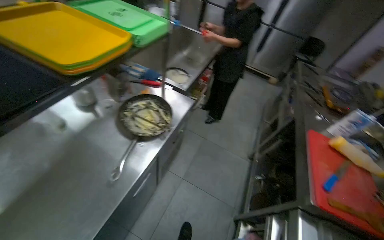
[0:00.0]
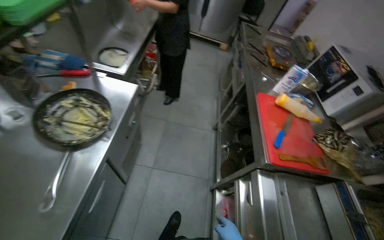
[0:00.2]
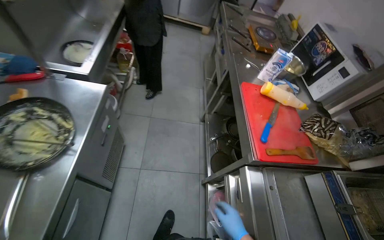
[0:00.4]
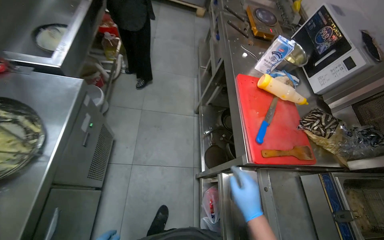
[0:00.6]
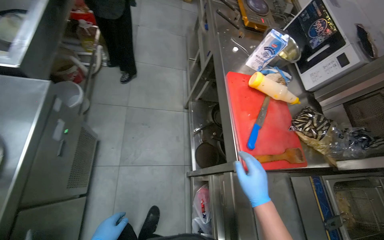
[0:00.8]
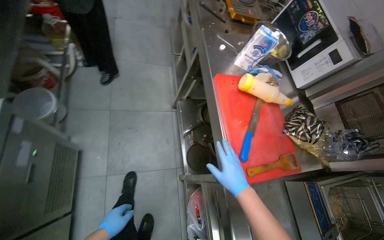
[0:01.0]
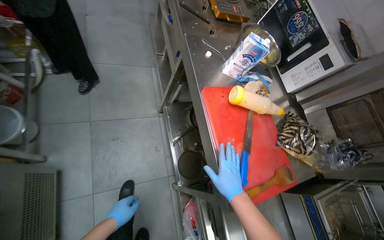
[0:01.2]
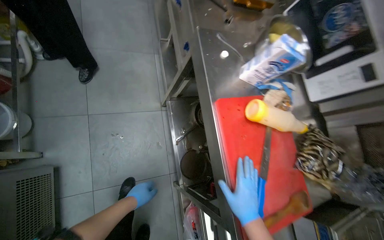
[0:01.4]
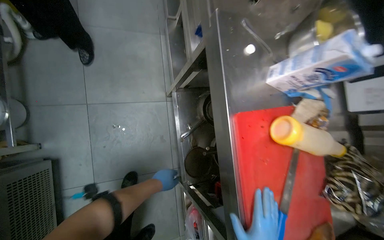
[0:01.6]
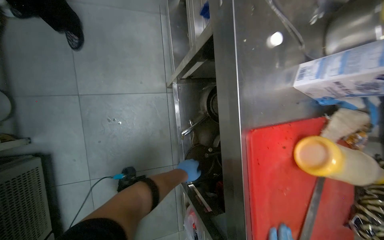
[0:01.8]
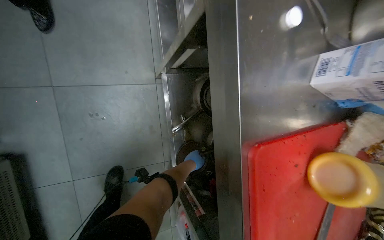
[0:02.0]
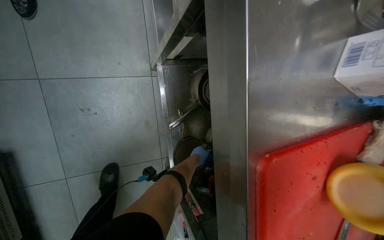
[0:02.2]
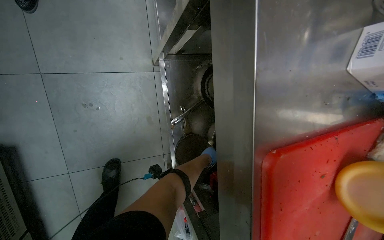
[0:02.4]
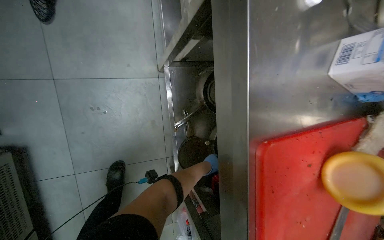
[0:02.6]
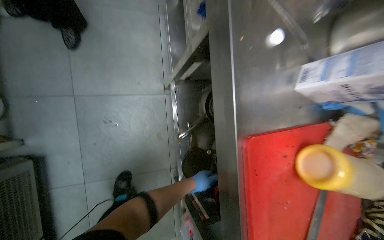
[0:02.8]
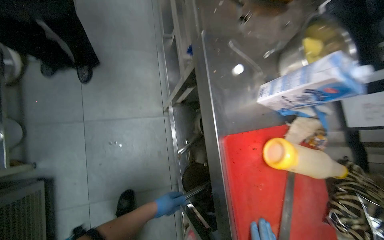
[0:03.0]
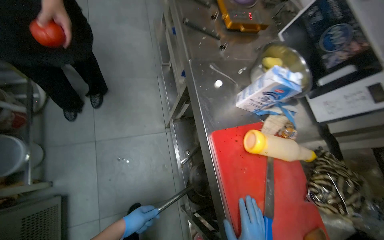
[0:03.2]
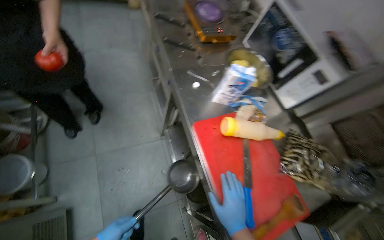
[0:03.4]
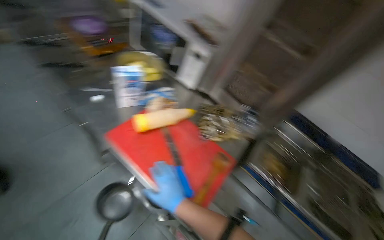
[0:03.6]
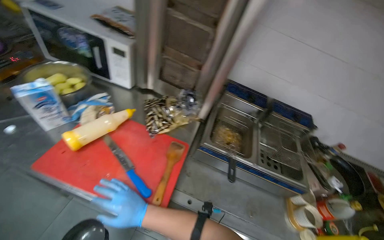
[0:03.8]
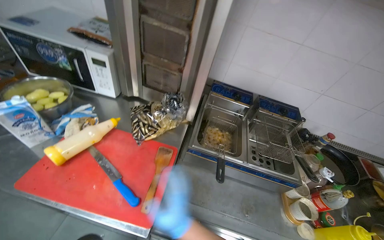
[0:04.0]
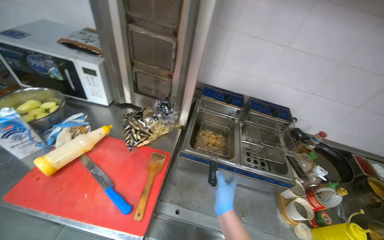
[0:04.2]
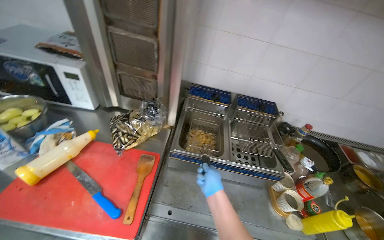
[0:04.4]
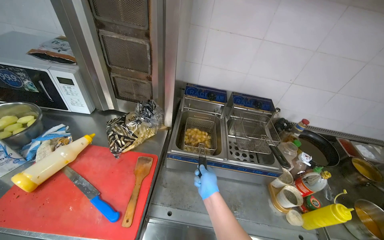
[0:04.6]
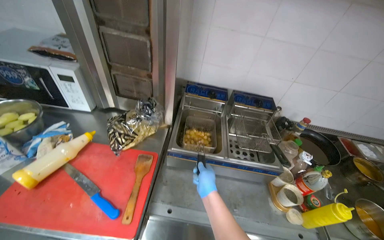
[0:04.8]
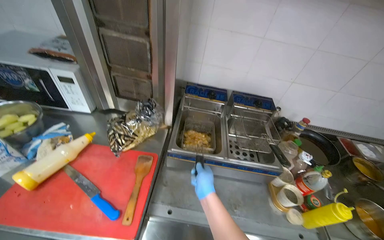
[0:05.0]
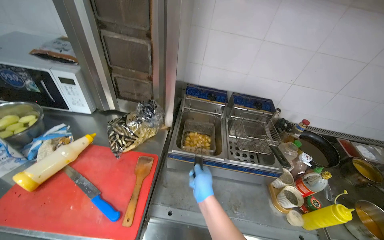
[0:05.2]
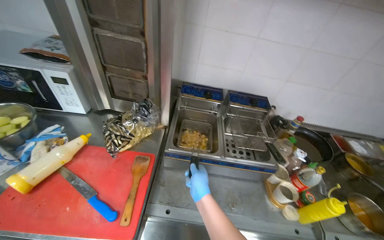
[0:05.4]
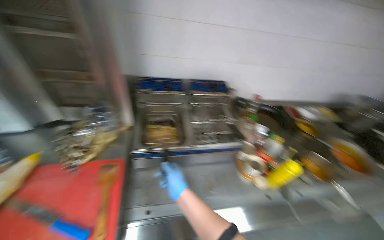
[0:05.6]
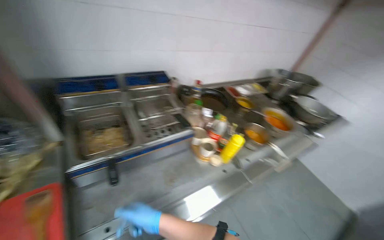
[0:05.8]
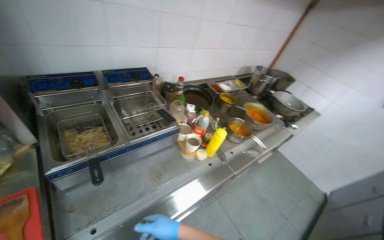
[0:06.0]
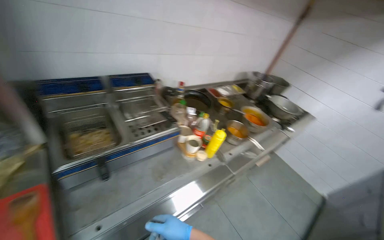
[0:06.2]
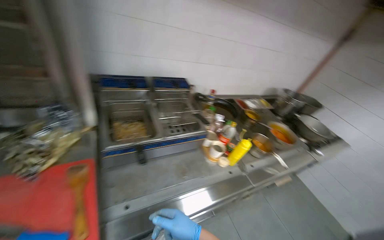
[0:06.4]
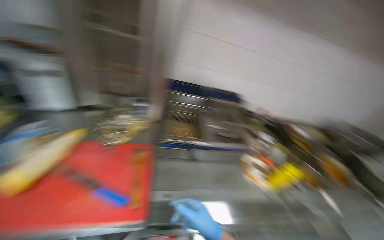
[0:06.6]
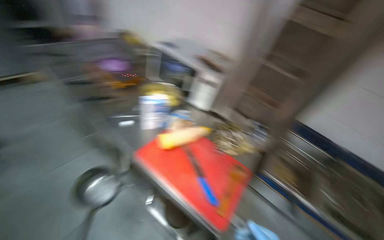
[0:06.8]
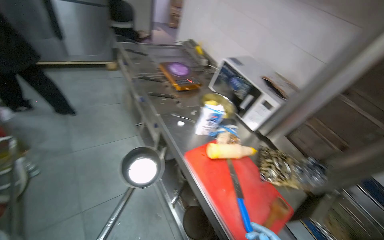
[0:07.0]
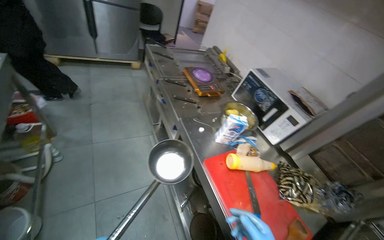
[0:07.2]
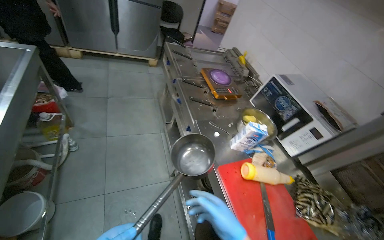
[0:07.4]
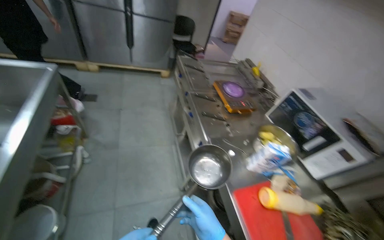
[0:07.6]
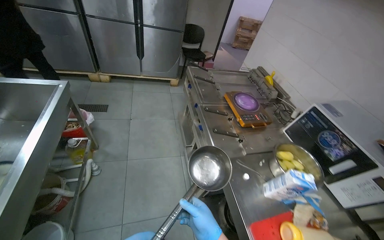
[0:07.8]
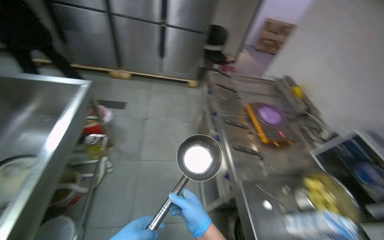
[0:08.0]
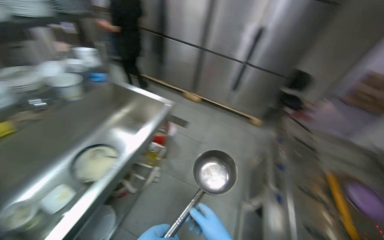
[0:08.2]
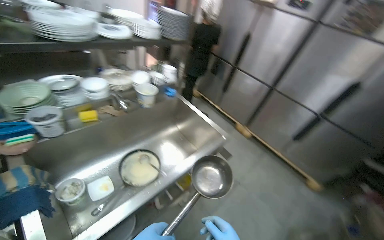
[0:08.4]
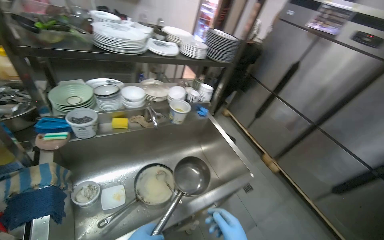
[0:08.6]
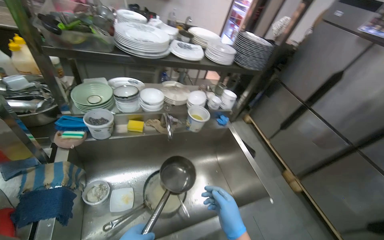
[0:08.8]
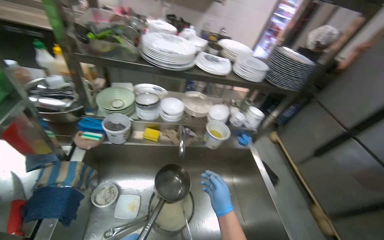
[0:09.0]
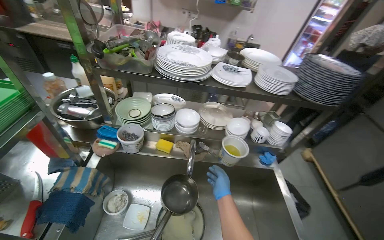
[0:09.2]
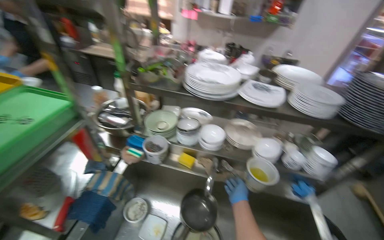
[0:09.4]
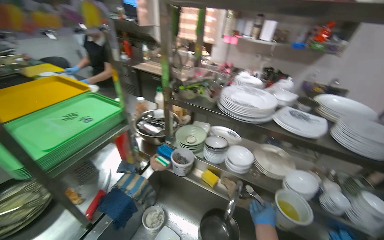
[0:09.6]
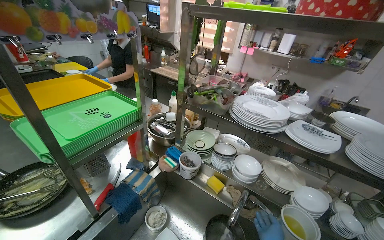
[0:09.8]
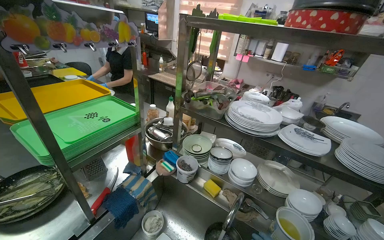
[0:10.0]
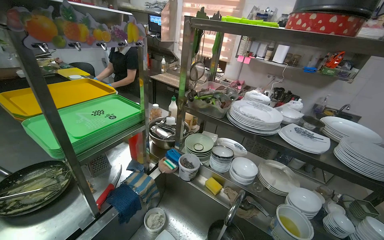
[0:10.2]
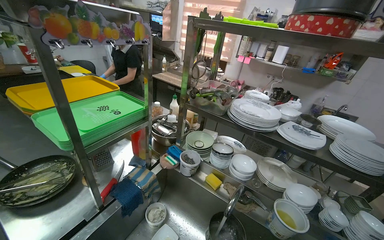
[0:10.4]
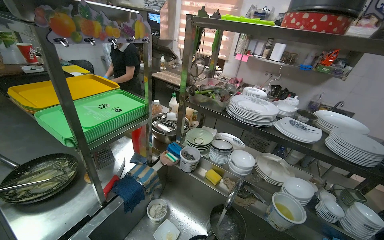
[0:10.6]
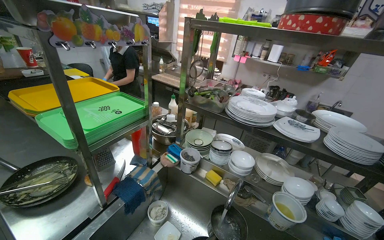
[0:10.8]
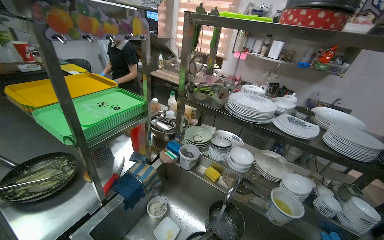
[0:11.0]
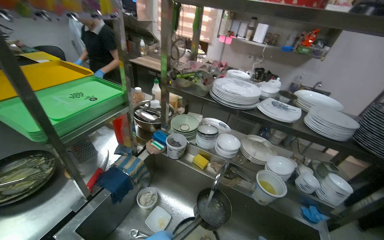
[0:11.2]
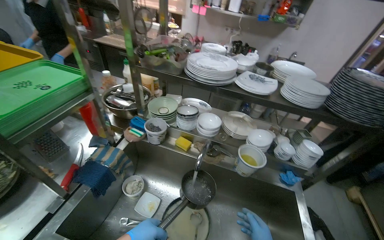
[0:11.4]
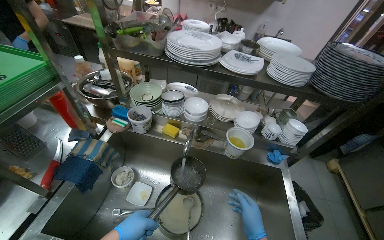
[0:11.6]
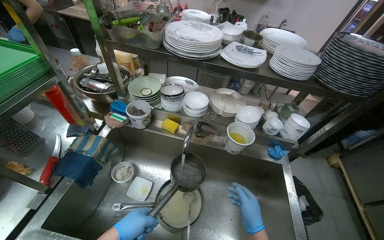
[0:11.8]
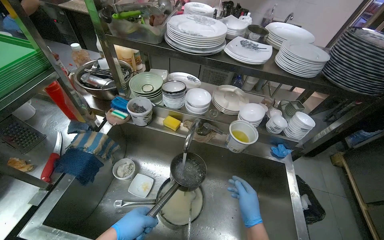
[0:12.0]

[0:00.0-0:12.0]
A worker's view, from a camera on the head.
Job: preparing food.
The whole recording: Preparing pot for heating water. The worker places a pan in the sink, then takes a ladle, fills it with water, and places it on a hot plate.
0.0 to 1.6 s: The wearer moves roughly 1 m. The wearer's head swings about 30 degrees to the right. The view tips downward by some 40 degrees.
1.6 to 3.0 s: The left hand travels farther from the camera and back again, some 35 cm each way.
3.0 to 4.4 s: The camera travels approximately 70 cm. The head turns to the right by roughly 70 degrees. The view tilts roughly 15 degrees upward.
4.4 to 6.0 s: The wearer's head swings approximately 45 degrees to the right.
6.0 to 7.6 s: The head travels approximately 70 cm. The head rotates about 105 degrees to the left. The view tilts roughly 25 degrees upward.
7.6 to 9.0 s: The camera is carried some 70 cm. The wearer looks some 95 degrees further to the left. The view tips upward by roughly 25 degrees.
9.0 to 10.4 s: The head rotates roughly 40 degrees to the left. The view tips upward by some 20 degrees.
10.4 to 12.0 s: The wearer's head swings about 20 degrees to the right. The wearer looks some 20 degrees further downward.

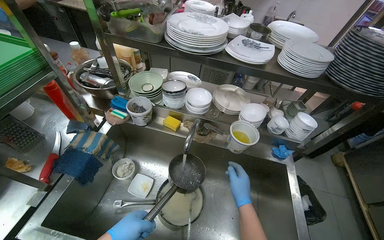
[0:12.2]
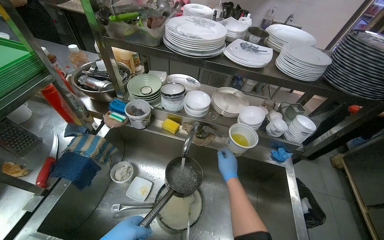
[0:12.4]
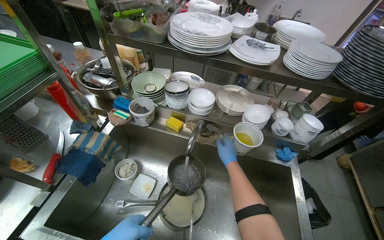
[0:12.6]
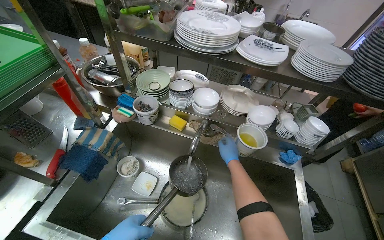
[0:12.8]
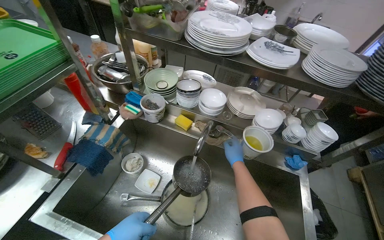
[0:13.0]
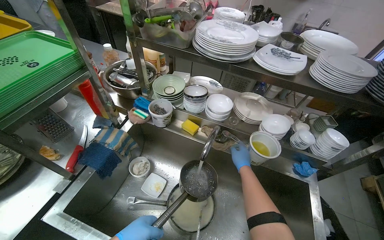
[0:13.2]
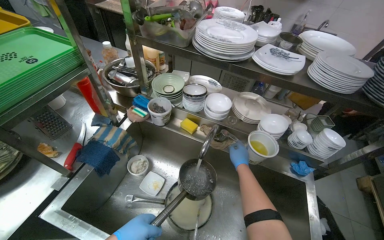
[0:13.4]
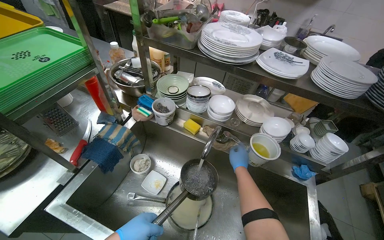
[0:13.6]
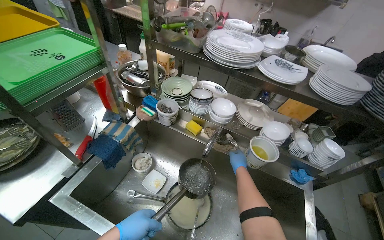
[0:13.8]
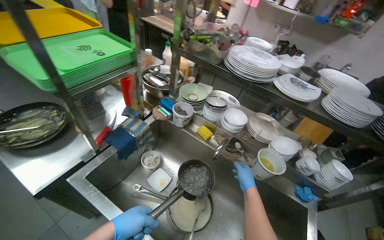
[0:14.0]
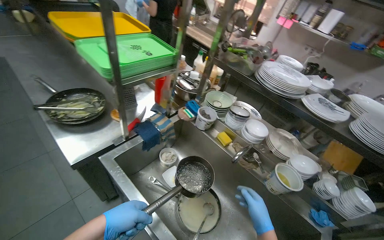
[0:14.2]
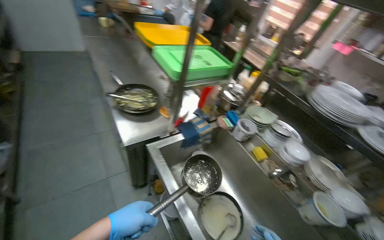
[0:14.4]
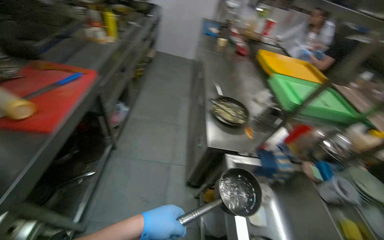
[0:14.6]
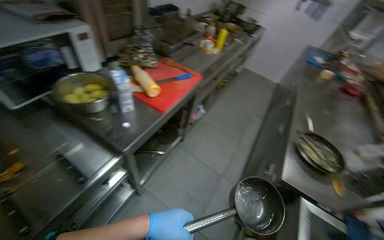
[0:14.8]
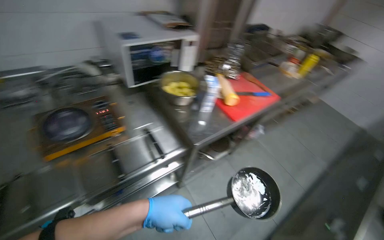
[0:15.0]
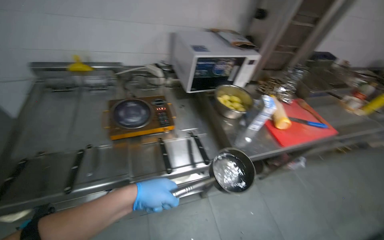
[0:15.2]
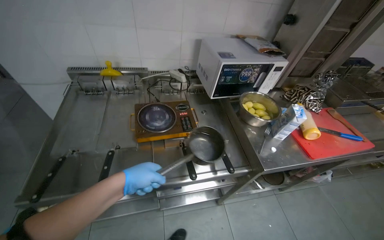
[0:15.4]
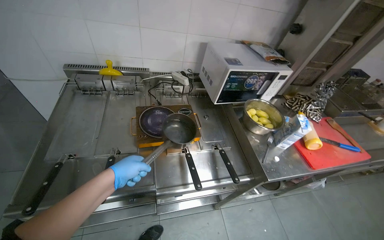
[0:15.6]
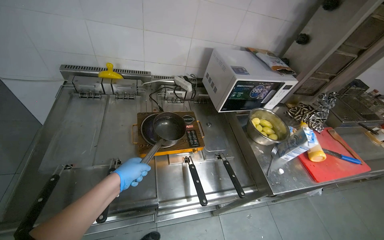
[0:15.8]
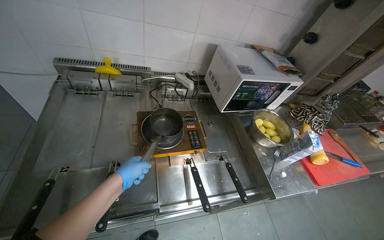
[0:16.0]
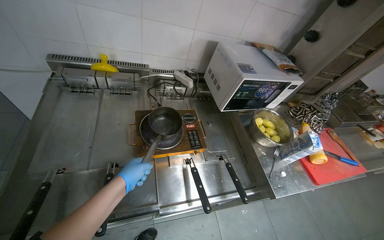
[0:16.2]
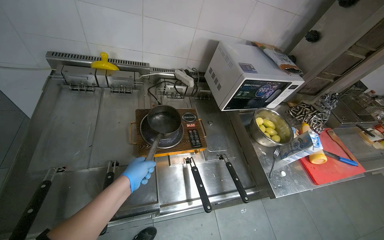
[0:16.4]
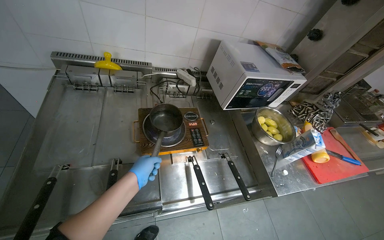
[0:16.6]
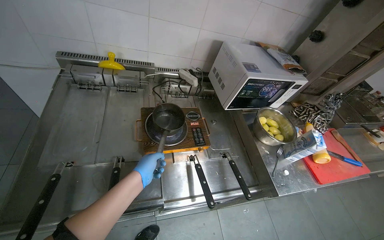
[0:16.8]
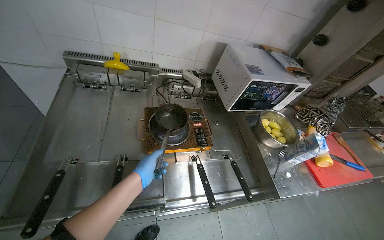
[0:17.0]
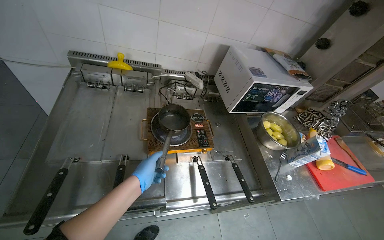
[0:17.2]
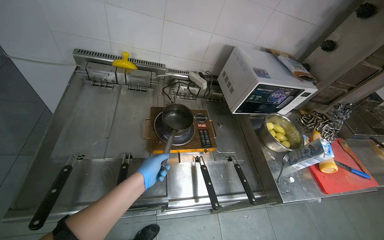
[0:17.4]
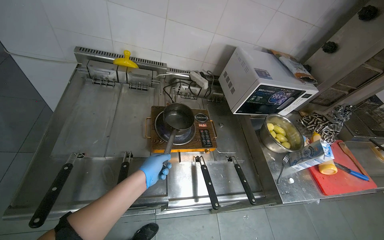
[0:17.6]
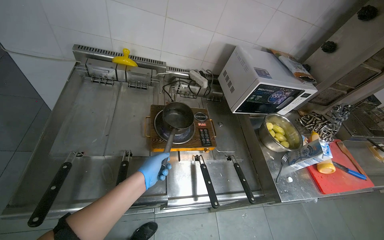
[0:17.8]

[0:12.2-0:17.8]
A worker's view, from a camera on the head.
Job: preparing food.
The whole recording: Preparing pot for heating water. The worker places a pan in the sink, then takes a ladle, fills it with water, and places it on a hot plate.
12.2 to 13.6 s: The right hand shifts approximately 15 cm up the picture and farther from the camera.
13.6 to 15.0 s: The camera travels approximately 80 cm. The head rotates about 120 degrees to the left. The view tips upward by about 25 degrees.
15.0 to 16.4 s: The left hand moves to the left, roughly 40 cm.

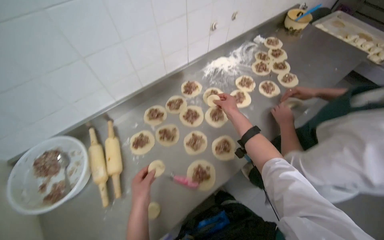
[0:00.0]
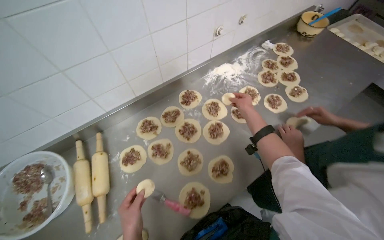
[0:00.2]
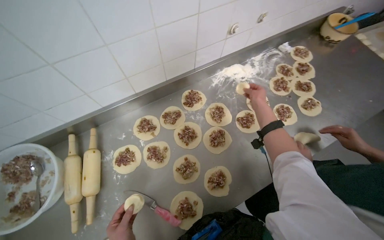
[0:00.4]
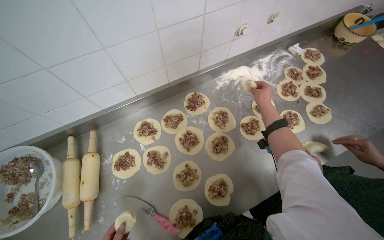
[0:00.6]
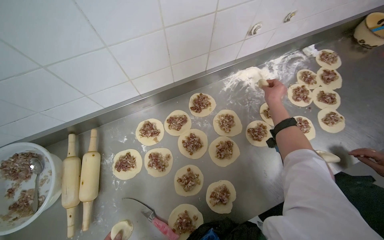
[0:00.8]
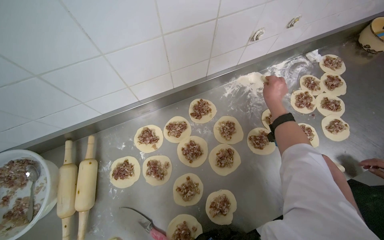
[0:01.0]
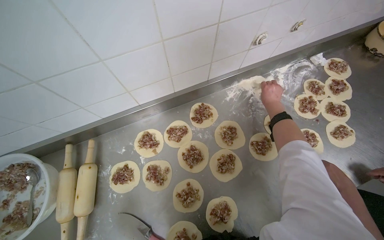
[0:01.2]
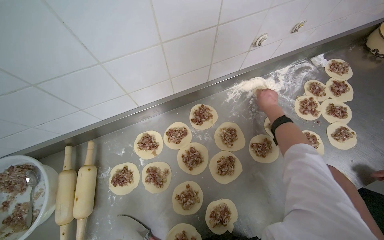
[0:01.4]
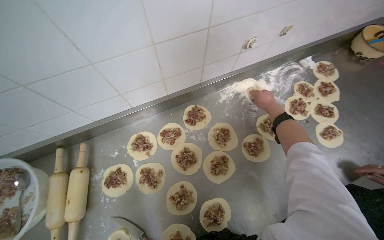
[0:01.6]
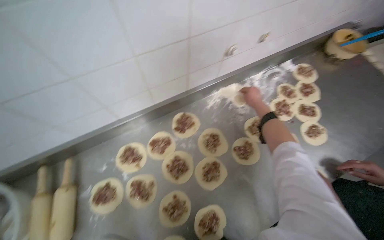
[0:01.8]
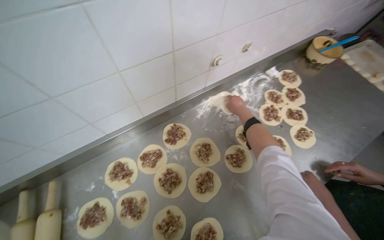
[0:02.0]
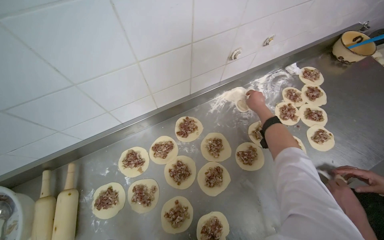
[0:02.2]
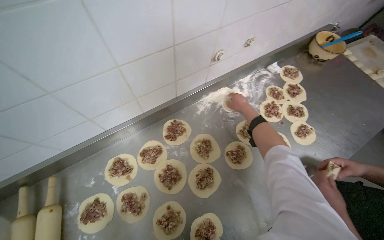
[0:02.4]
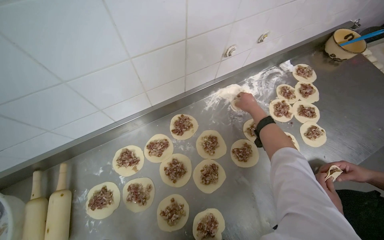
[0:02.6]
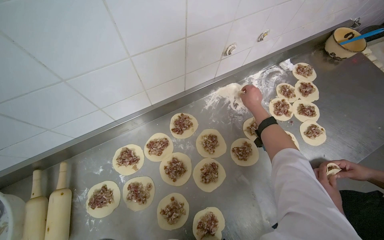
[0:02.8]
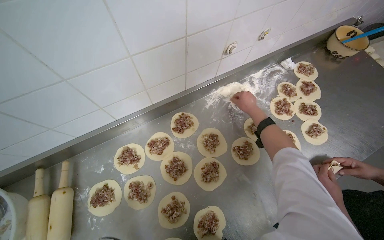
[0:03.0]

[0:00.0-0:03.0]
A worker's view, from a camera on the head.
Job: preparing food.
The whole recording: Placing filling onto dough circles. The worker forms dough into circles and places filling onto them.
0.0 to 1.6 s: The right hand travels to the right by roughly 20 cm.
